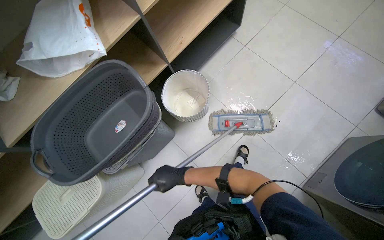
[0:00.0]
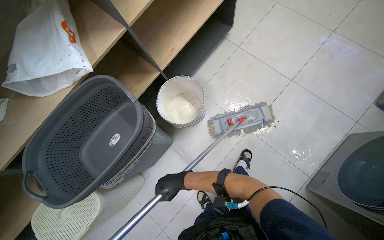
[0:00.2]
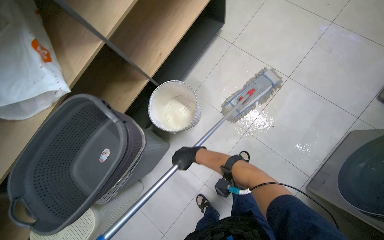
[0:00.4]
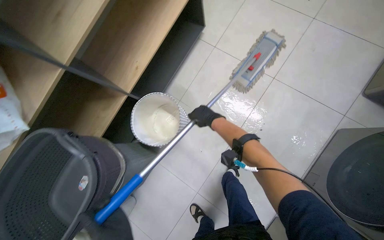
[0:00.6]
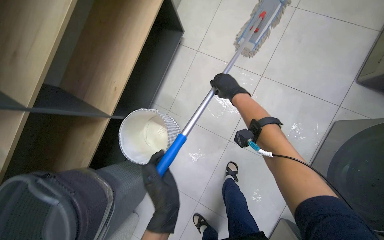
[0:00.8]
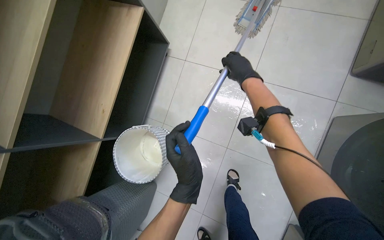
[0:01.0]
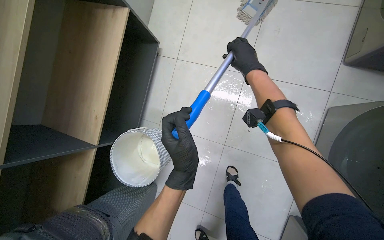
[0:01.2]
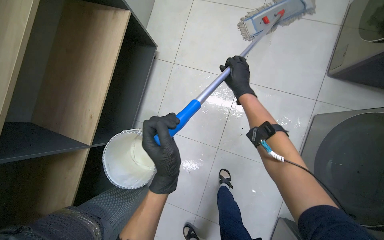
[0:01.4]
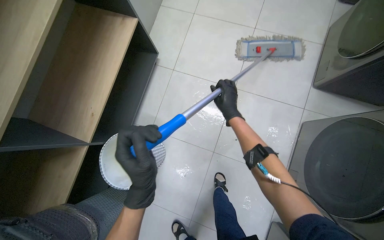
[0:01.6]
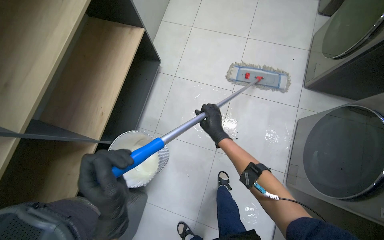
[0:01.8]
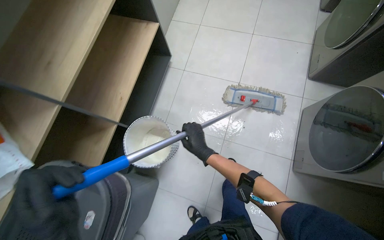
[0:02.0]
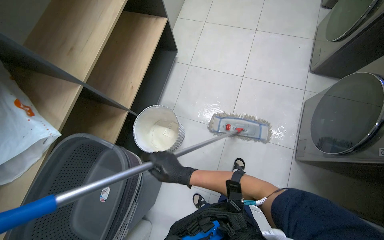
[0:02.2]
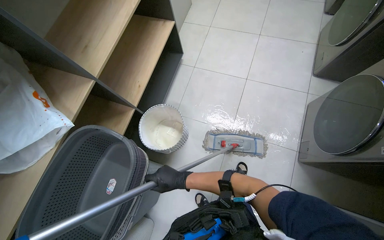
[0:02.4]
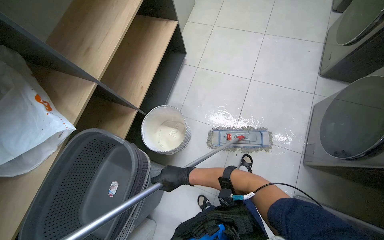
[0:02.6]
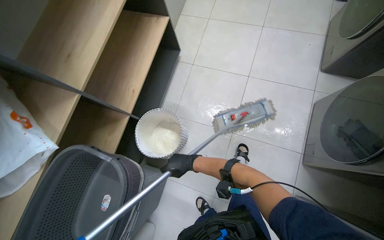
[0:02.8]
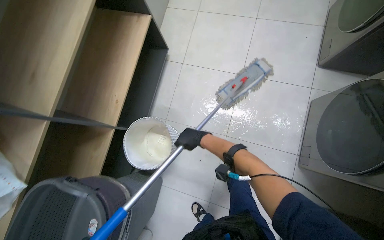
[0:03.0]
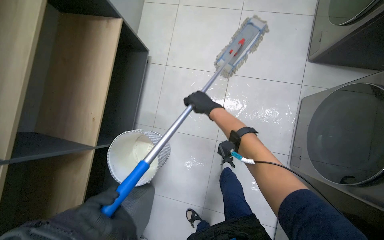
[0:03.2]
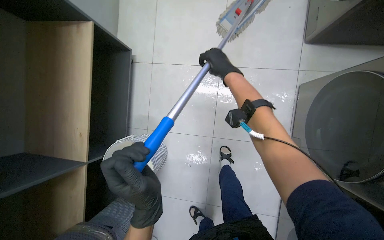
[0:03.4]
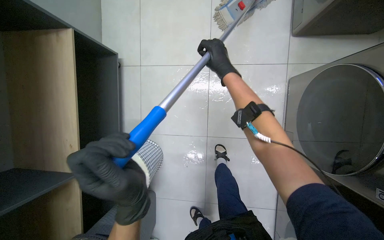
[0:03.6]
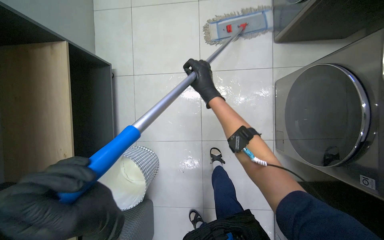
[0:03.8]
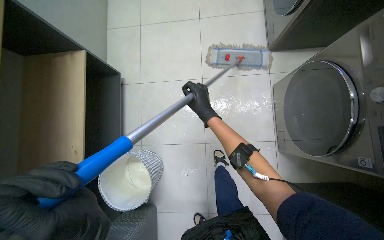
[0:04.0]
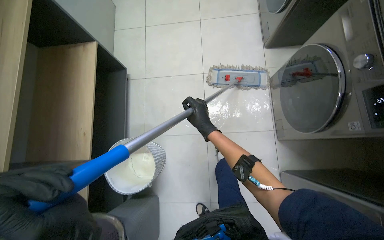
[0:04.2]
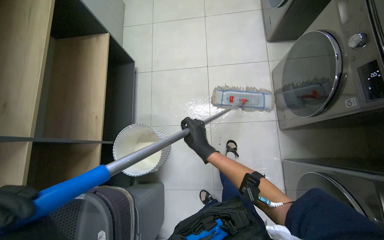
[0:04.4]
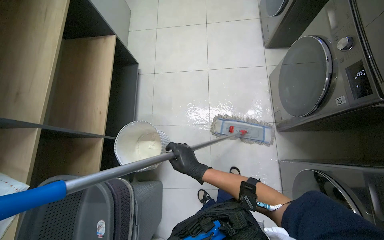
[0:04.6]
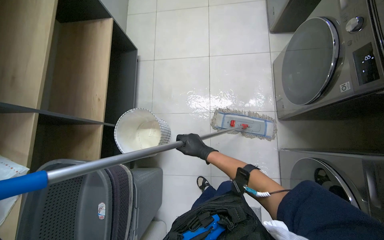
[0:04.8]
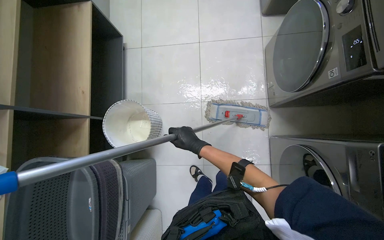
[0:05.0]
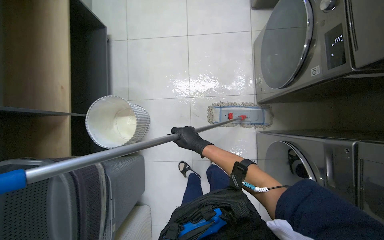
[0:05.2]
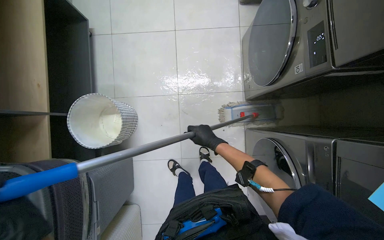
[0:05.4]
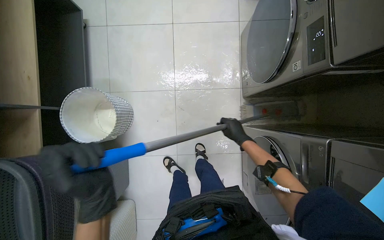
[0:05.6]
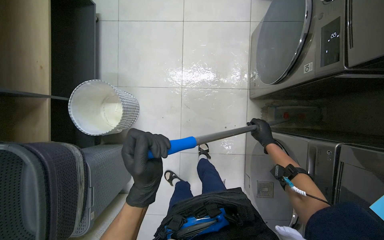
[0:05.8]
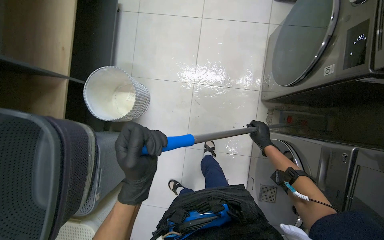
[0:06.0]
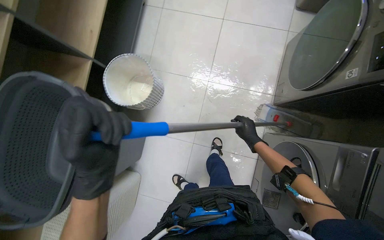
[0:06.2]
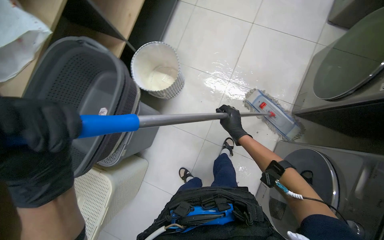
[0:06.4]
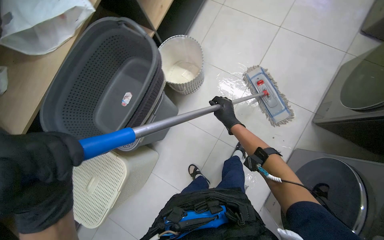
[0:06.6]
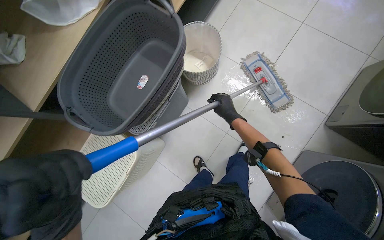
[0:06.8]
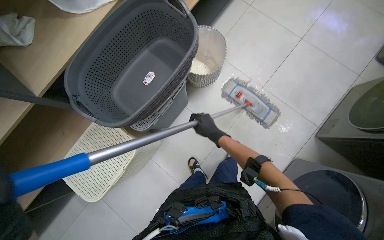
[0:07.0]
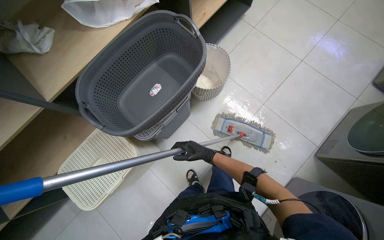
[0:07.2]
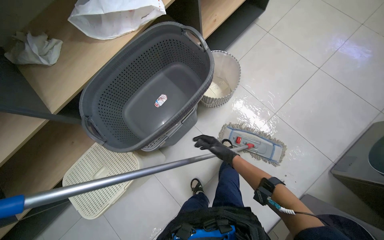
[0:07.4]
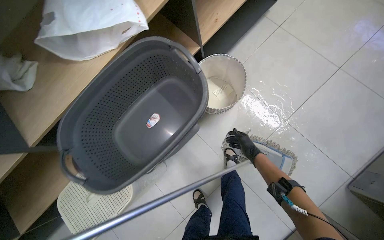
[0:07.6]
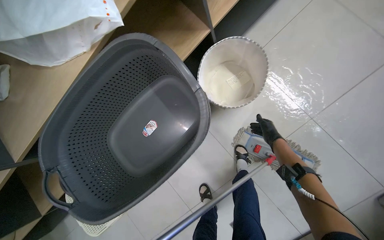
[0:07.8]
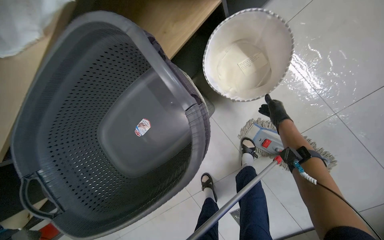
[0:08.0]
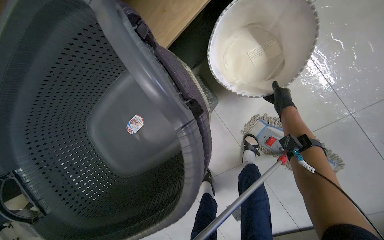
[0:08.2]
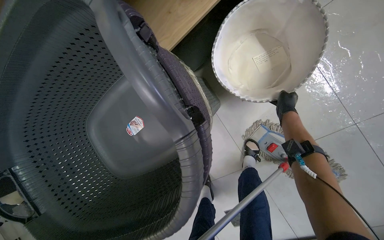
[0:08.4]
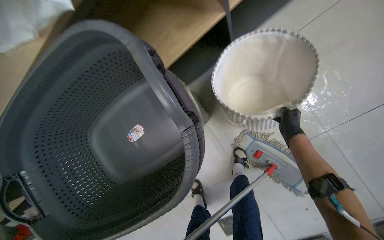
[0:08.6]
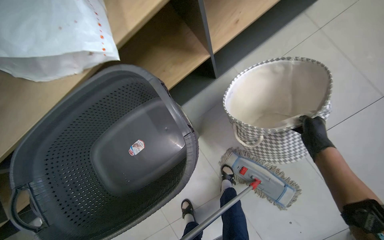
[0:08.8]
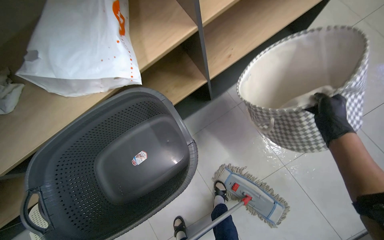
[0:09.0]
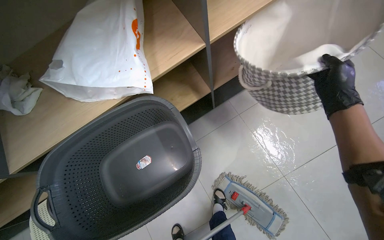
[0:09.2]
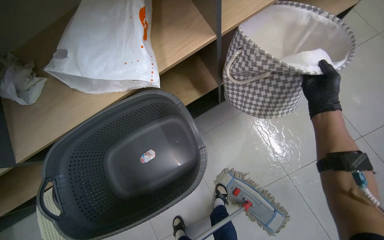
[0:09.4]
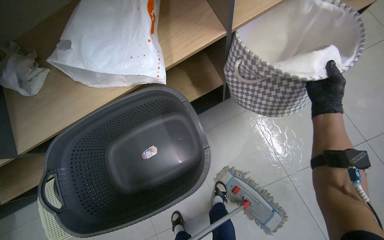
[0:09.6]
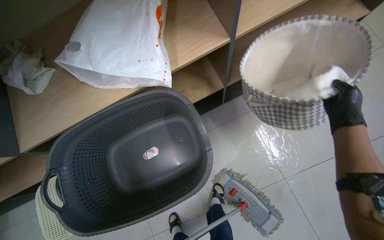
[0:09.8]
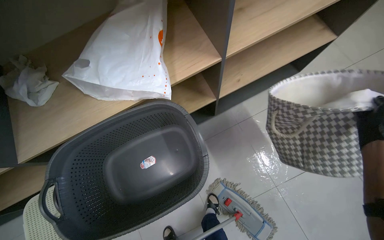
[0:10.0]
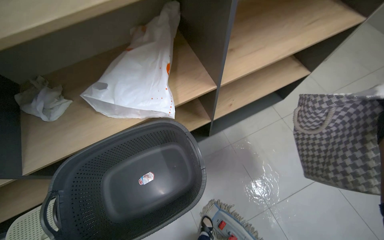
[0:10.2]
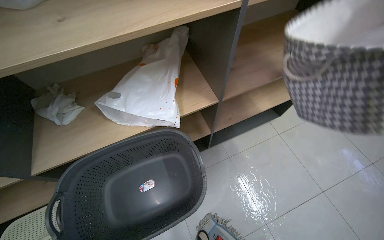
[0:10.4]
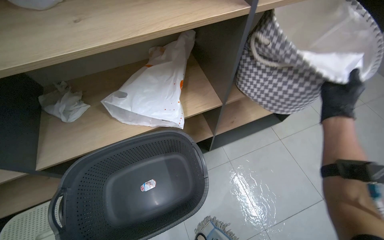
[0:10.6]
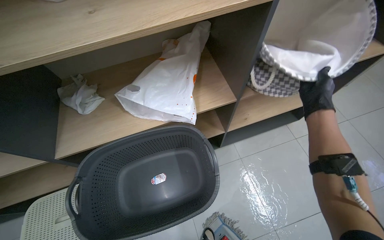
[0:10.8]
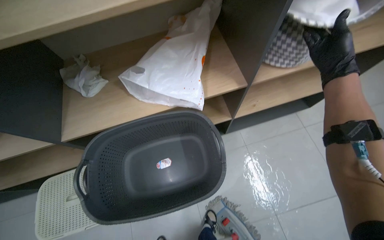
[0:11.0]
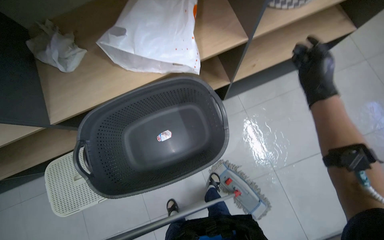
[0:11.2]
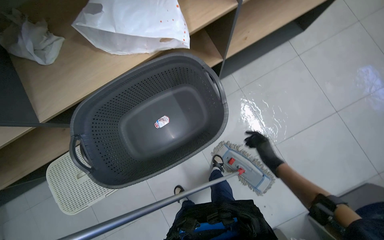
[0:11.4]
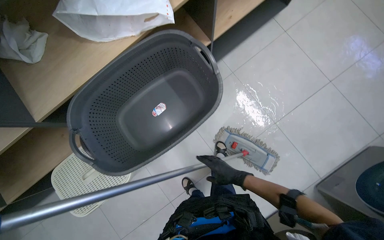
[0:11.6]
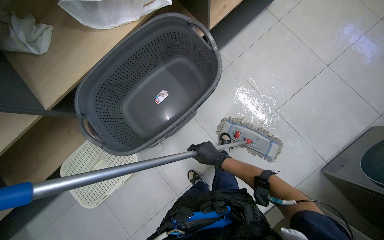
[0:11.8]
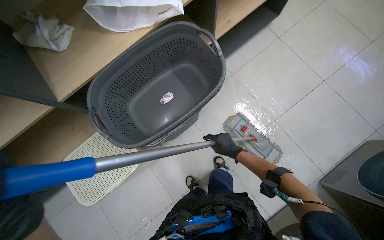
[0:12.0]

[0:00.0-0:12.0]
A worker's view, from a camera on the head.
Job: mopping floor.
The whole recording: Mopping laundry room floor. The worker mops the tiled floor of the laundry room.
0:00.0 to 0:01.6: The head travels roughly 50 cm.
0:01.6 to 0:03.0: The right hand is displaced down the picture and to the left by roughly 30 cm.
0:03.0 to 0:04.4: The right hand heads nearer to the camera, covering some 10 cm, and travels up the picture and back again, some 40 cm each way.
0:06.0 to 0:07.6: The camera is carried approximately 40 cm. The scene turns about 35 degrees clockwise in the picture.
0:09.0 to 0:10.4: The view tilts approximately 20 degrees upward.
0:10.4 to 0:12.0: The camera pitches downward, by approximately 20 degrees.

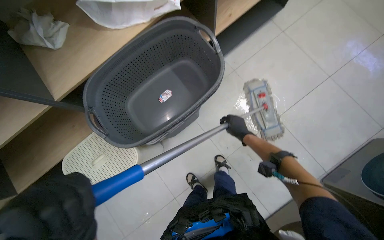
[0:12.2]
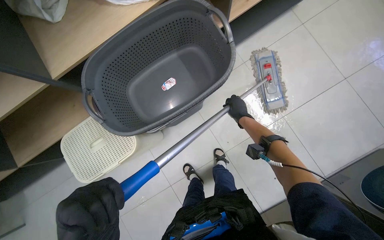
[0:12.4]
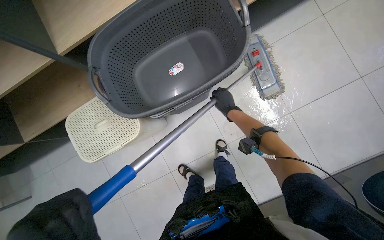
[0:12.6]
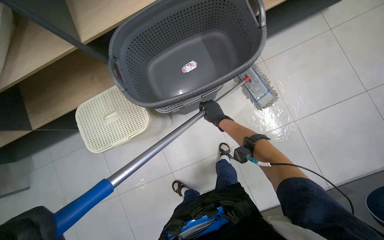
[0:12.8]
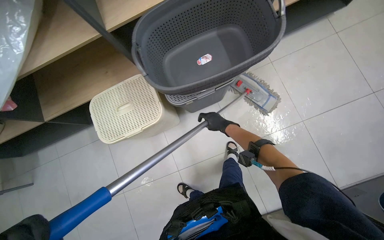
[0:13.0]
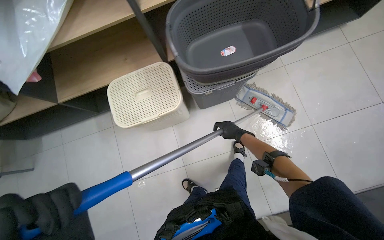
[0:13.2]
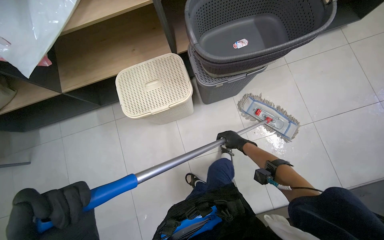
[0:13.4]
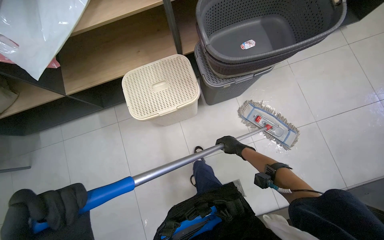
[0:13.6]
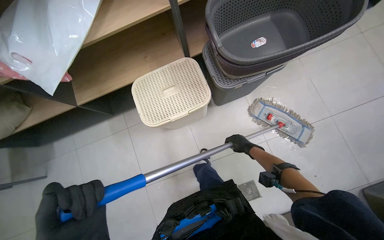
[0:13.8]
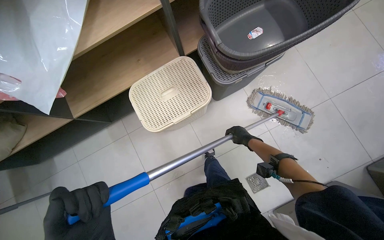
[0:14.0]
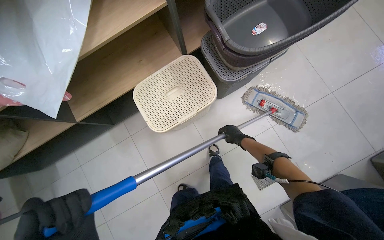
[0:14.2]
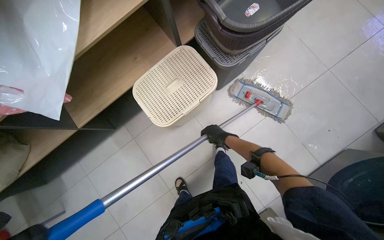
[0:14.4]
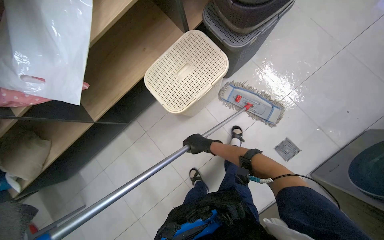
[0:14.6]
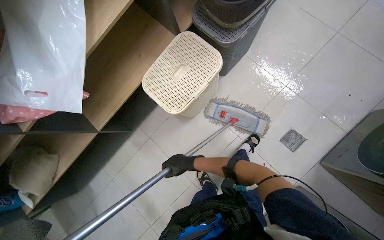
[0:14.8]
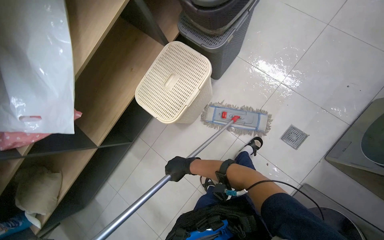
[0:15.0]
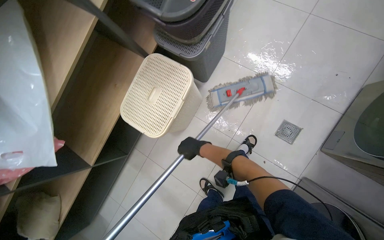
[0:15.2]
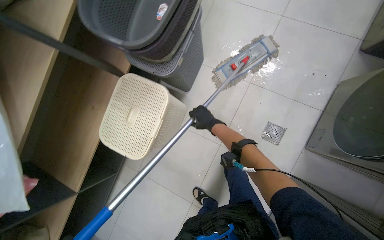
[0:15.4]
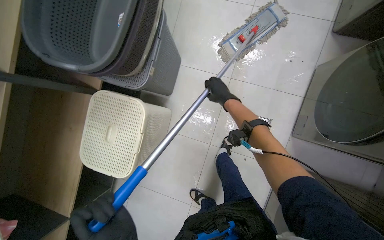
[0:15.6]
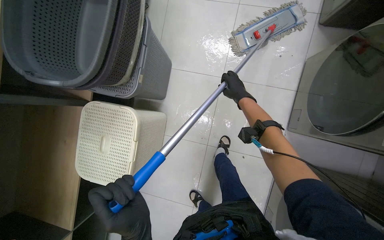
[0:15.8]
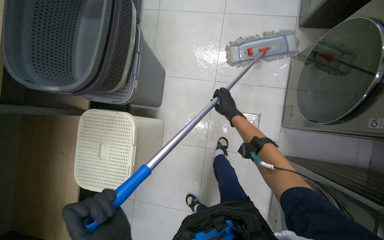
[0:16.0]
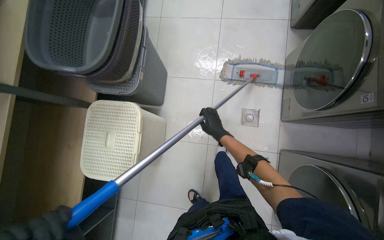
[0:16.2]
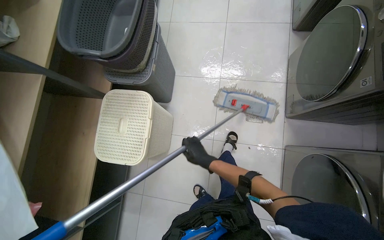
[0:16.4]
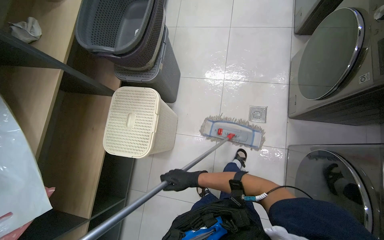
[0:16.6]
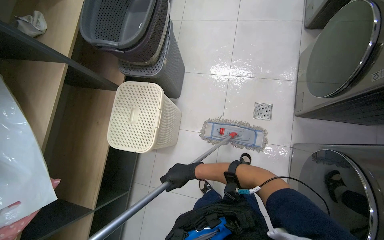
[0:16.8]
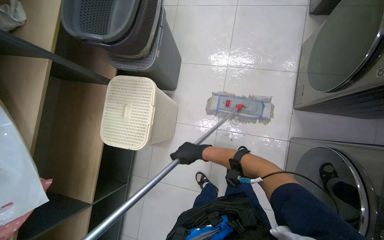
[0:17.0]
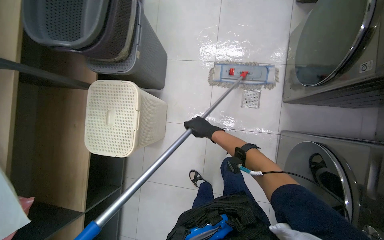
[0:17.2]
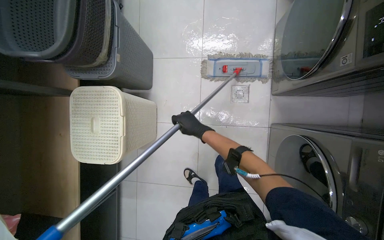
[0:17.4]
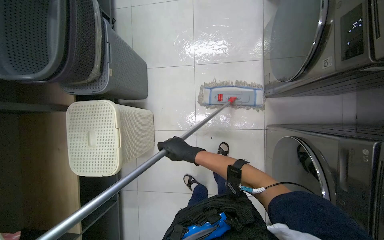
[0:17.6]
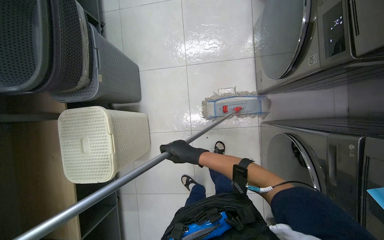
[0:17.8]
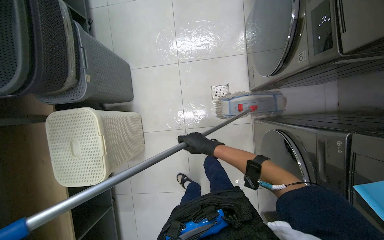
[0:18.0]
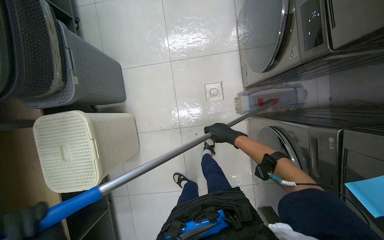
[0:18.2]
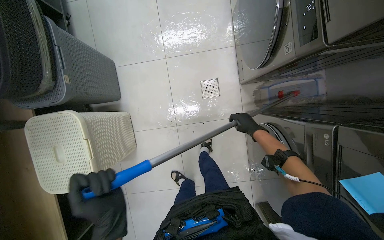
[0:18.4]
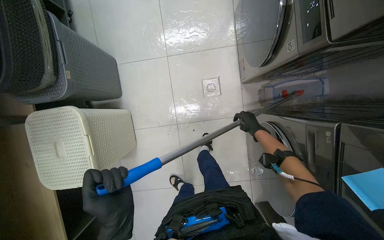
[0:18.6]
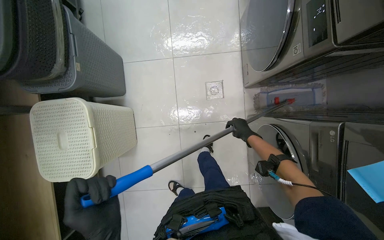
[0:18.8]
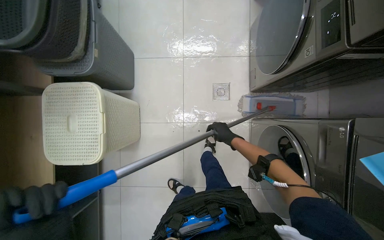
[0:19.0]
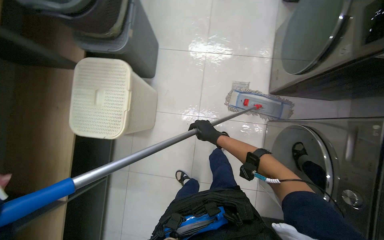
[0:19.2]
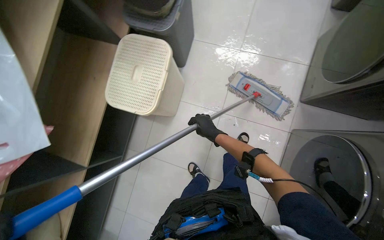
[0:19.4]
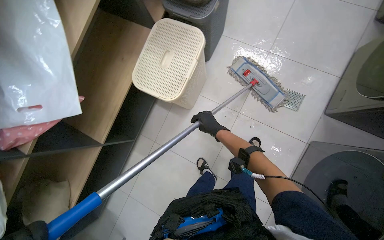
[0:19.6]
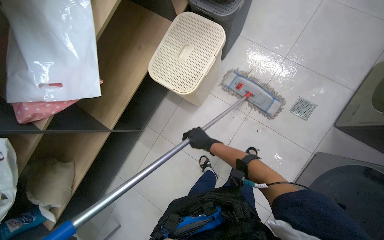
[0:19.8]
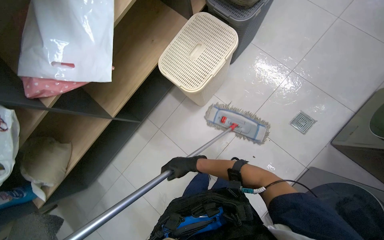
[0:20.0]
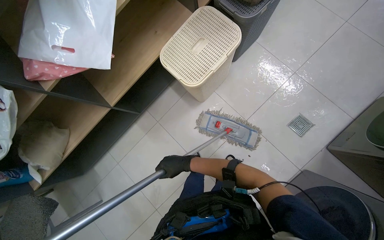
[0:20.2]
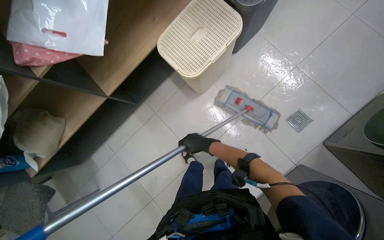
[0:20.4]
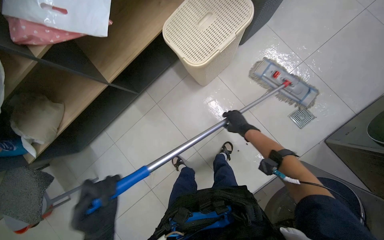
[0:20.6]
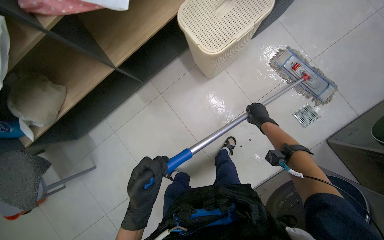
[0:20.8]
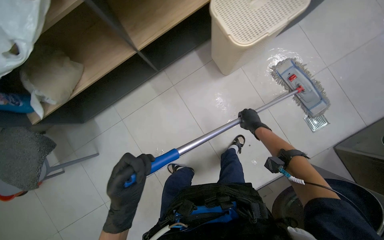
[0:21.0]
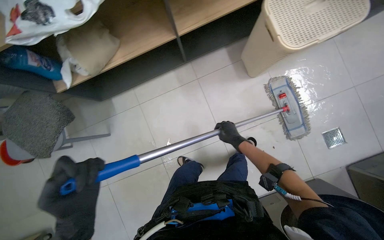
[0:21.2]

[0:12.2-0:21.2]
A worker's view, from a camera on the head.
Job: mopping floor.
The whole recording: Mopping laundry room floor. The worker mops the tiled floor of the laundry room.
0:12.2 to 0:13.8: The camera is carried about 50 cm.
0:13.8 to 0:15.2: The scene rotates counterclockwise by approximately 40 degrees. The right hand goes roughly 30 cm to the left.
0:18.2 to 0:19.8: The wearer moves roughly 60 cm. The scene rotates clockwise by some 40 degrees.
0:19.8 to 0:21.2: The scene rotates clockwise by some 30 degrees. The right hand swings left and right, approximately 30 cm each way, with 2 reversals.
